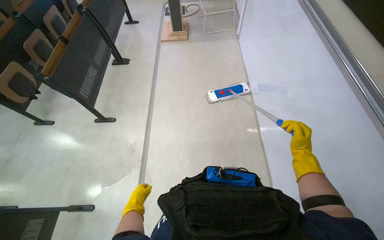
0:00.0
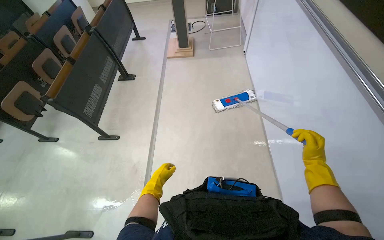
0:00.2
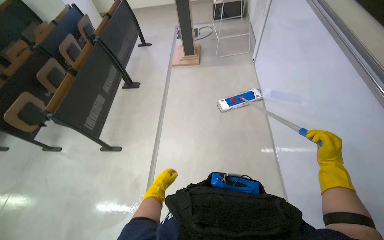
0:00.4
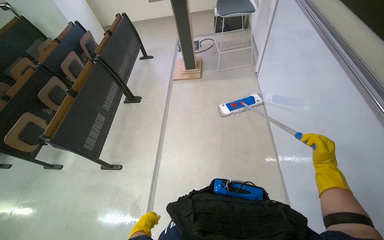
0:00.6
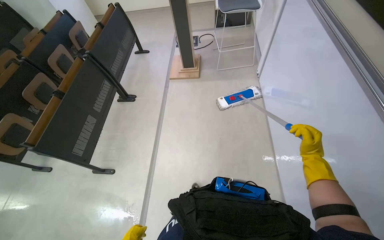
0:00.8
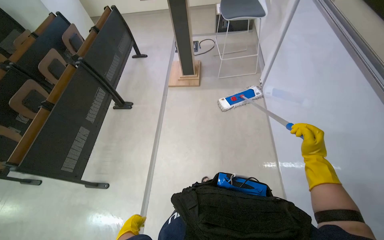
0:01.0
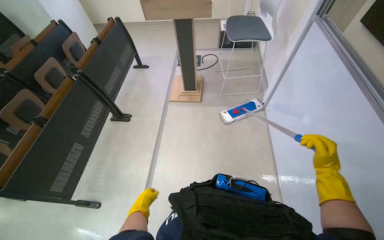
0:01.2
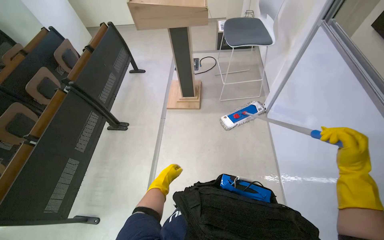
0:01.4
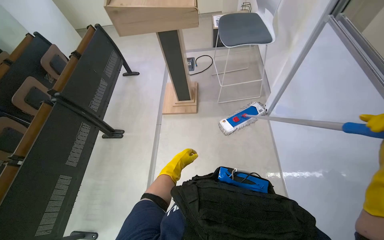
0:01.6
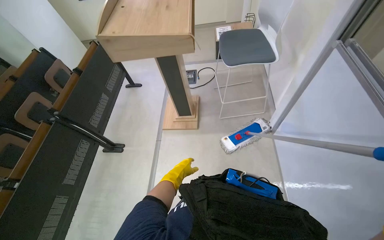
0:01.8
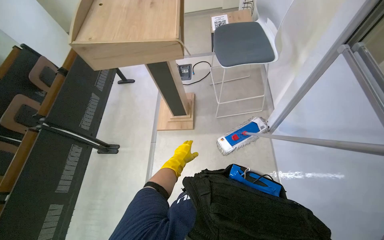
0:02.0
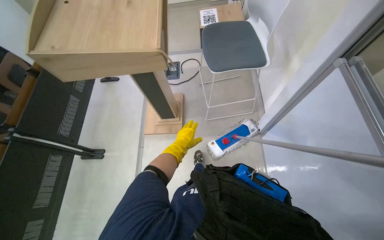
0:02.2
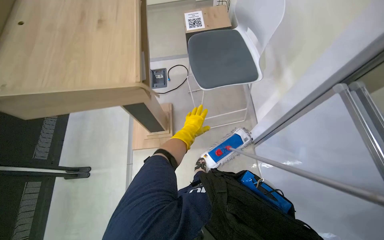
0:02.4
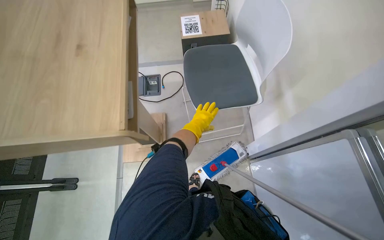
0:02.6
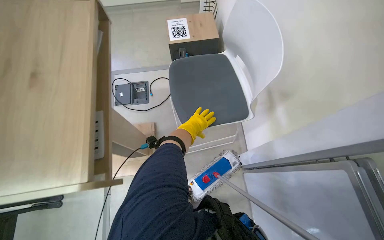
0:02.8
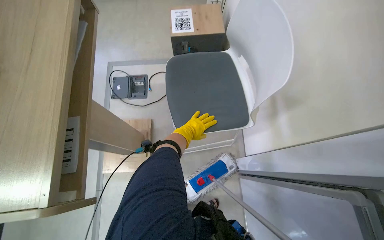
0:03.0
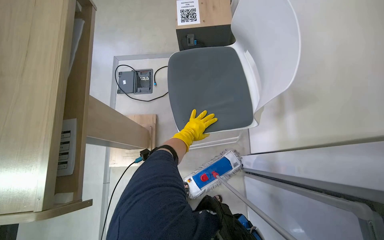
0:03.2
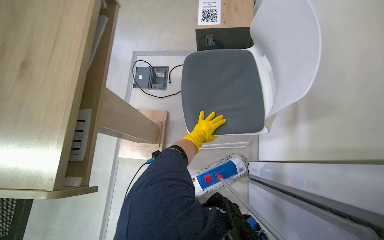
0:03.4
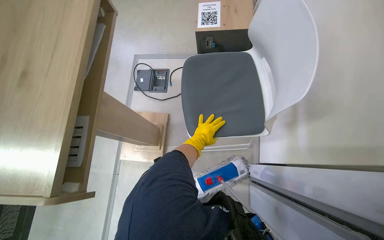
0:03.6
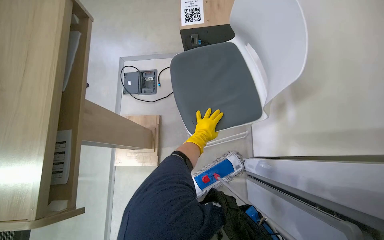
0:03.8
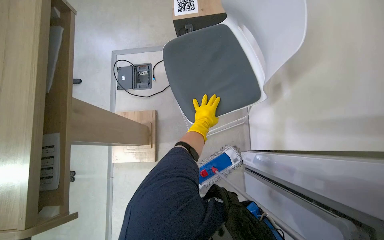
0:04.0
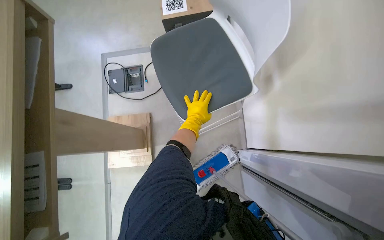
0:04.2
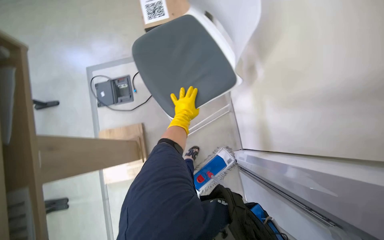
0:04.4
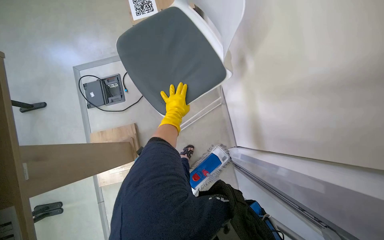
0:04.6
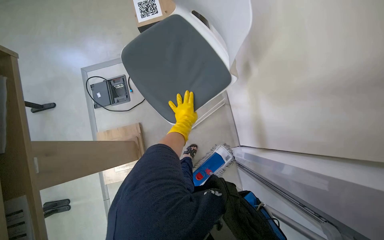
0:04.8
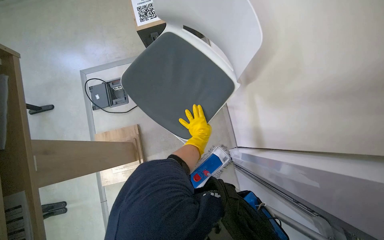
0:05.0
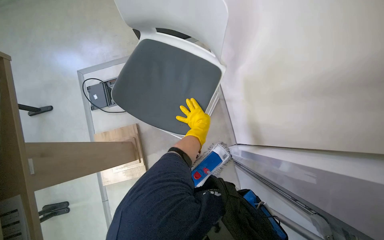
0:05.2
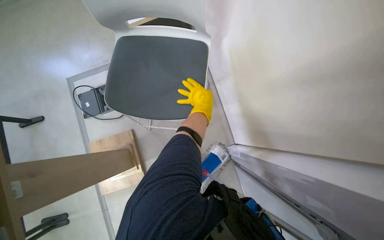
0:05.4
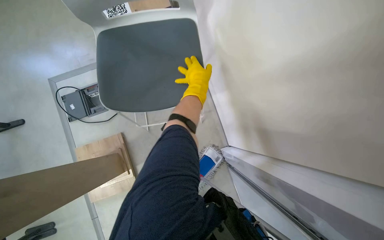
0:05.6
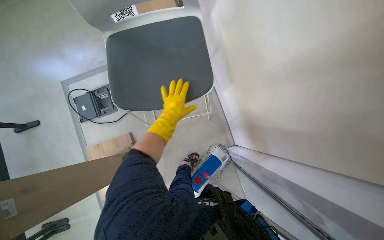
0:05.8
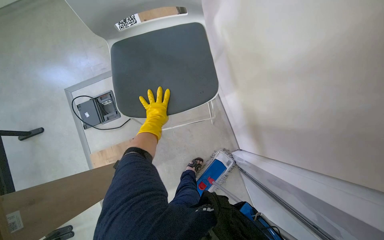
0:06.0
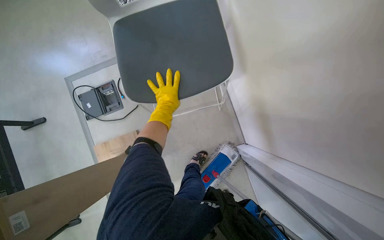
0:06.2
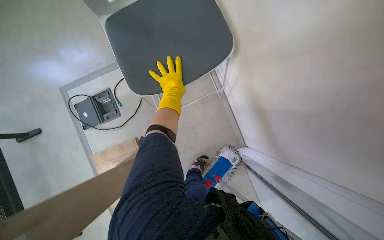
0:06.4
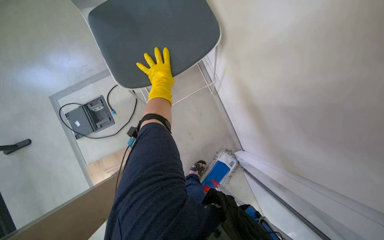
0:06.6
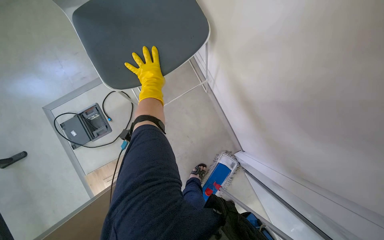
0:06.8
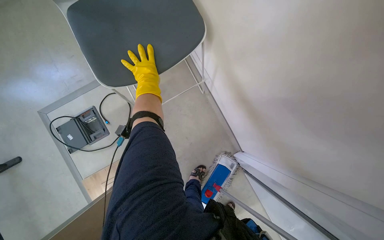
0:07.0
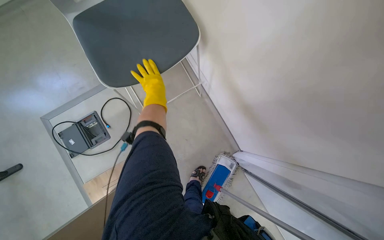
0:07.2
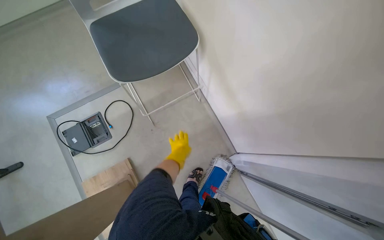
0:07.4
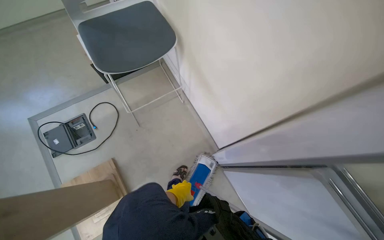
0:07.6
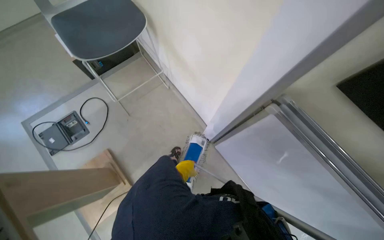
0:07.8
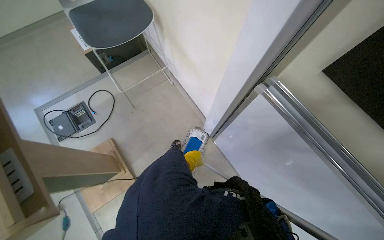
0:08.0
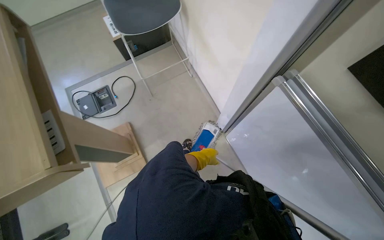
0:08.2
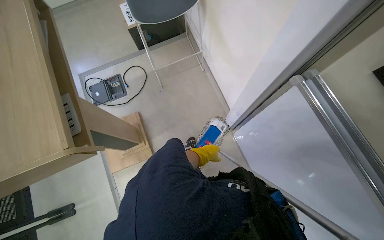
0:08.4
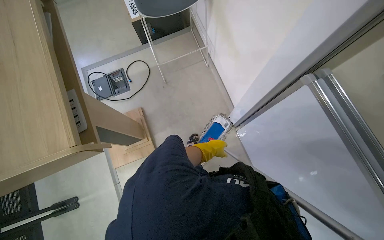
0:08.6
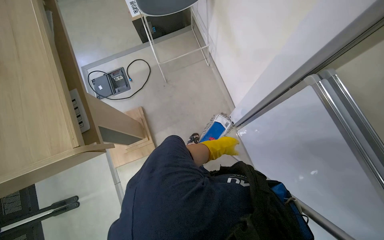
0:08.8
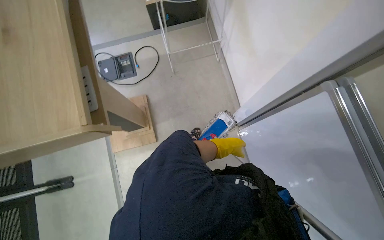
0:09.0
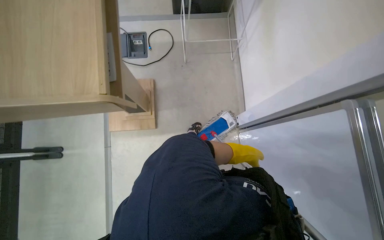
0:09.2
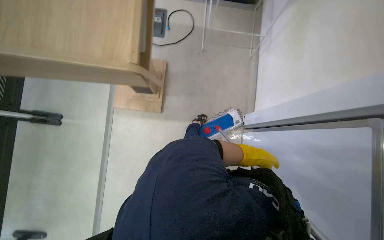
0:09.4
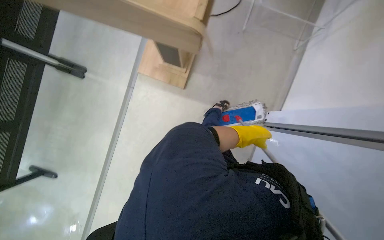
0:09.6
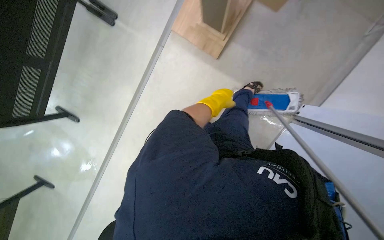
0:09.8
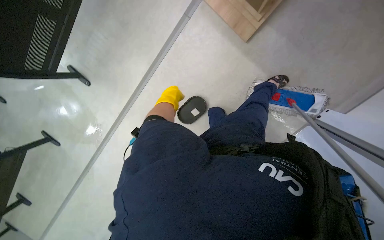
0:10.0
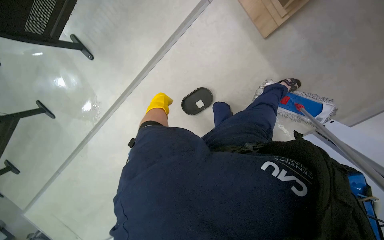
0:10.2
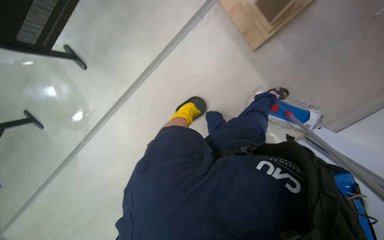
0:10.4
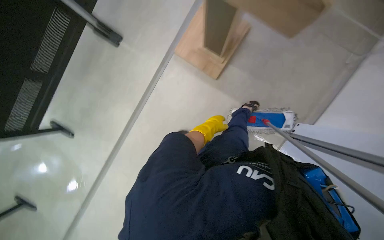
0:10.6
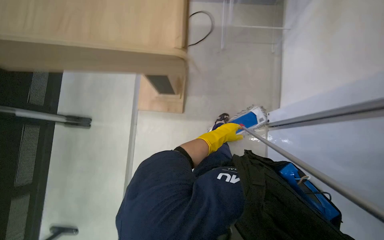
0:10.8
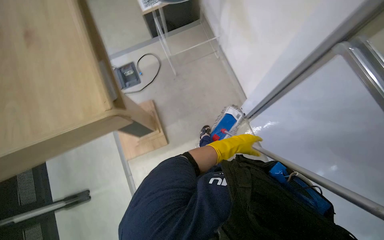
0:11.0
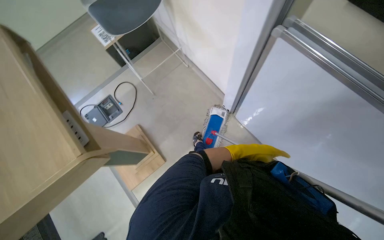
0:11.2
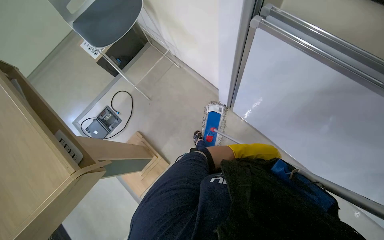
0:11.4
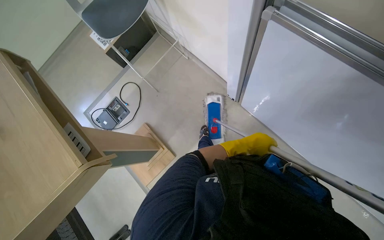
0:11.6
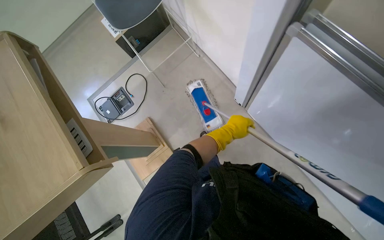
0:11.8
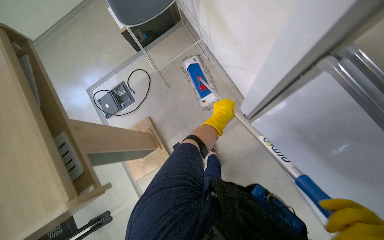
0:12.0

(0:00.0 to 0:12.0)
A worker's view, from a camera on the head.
Job: mopping floor.
The whole recording: Mopping lecture hall floor. The worker mops the floor in the lecture hall, moving chairs and other items as needed to clean the area.
0:00.0 - 0:01.6: The camera is carried about 1.5 m.
0:01.6 - 0:03.0: The camera is carried about 1 m.
0:06.0 - 0:07.6: The wearer moves some 50 cm. The wearer looks approximately 20 degrees further upward.
0:07.6 - 0:09.0: The left hand heads to the right, covering some 15 cm.
0:09.0 - 0:10.4: The wearer looks roughly 70 degrees further to the left. The view tips downward by approximately 25 degrees.
0:10.4 - 0:12.0: The camera is carried roughly 50 cm. The camera pitches upward, by about 25 degrees. The scene turns roughly 85 degrees counterclockwise in the picture.

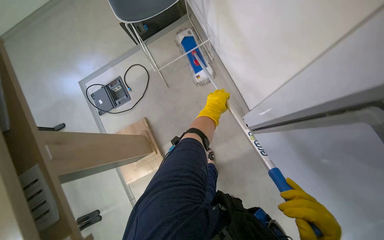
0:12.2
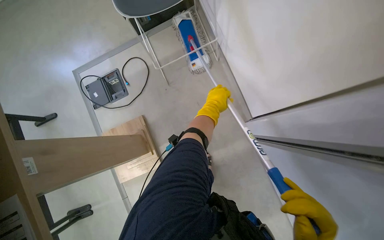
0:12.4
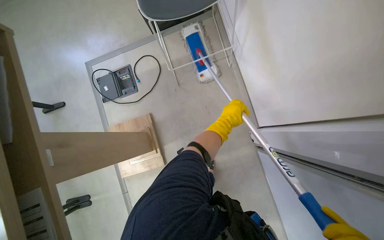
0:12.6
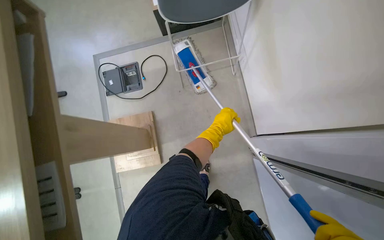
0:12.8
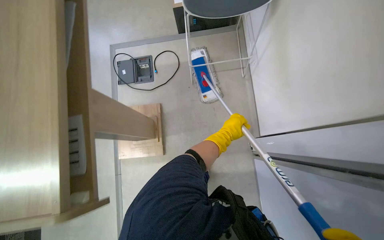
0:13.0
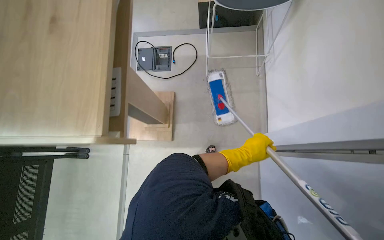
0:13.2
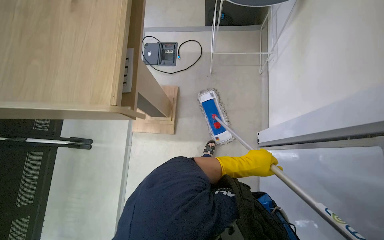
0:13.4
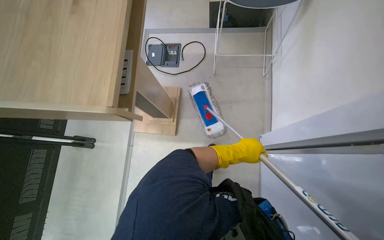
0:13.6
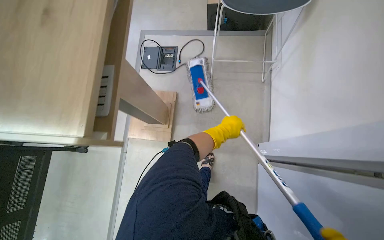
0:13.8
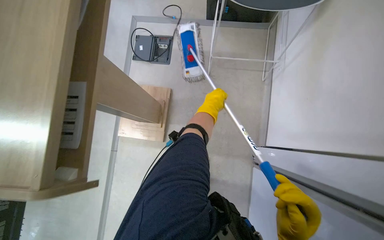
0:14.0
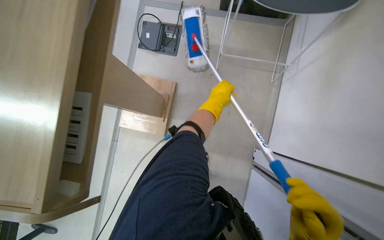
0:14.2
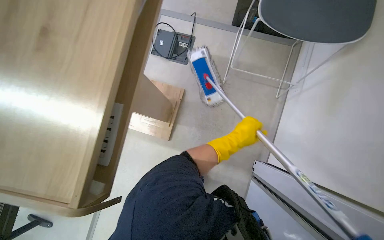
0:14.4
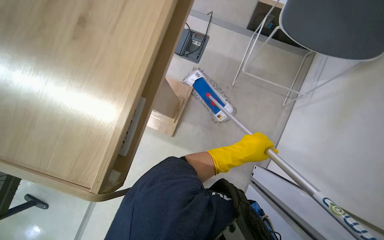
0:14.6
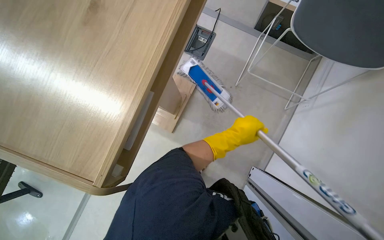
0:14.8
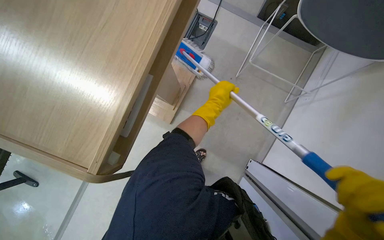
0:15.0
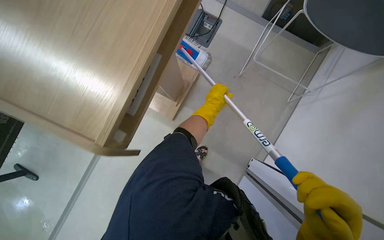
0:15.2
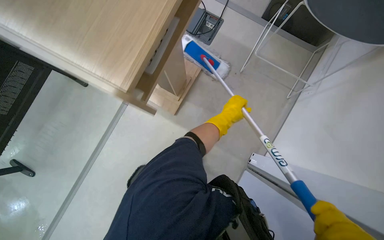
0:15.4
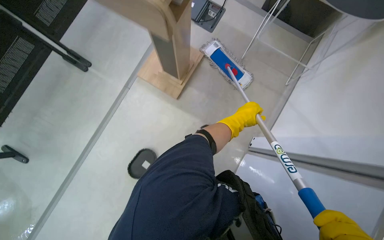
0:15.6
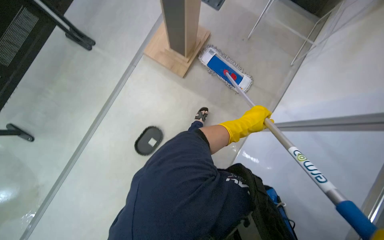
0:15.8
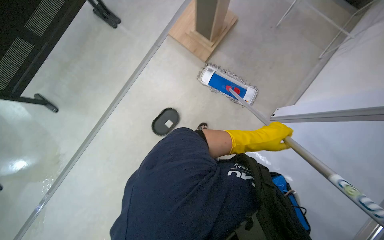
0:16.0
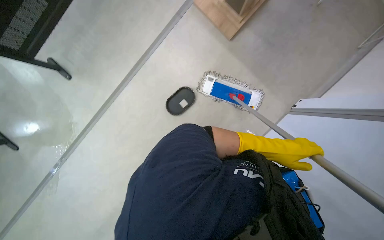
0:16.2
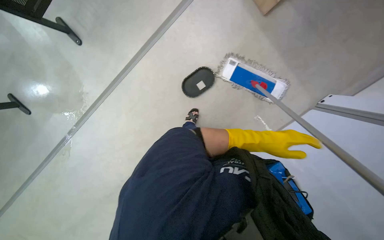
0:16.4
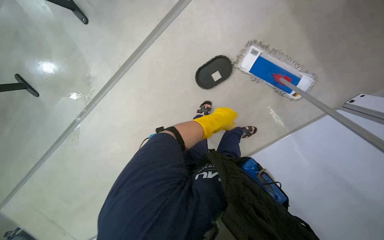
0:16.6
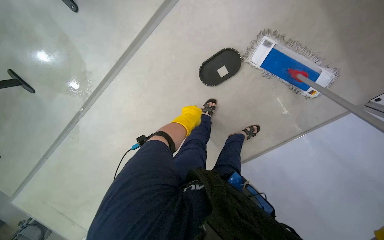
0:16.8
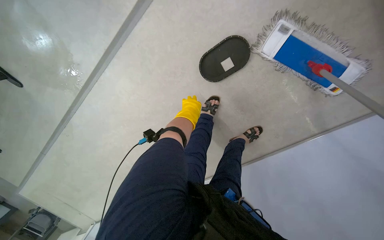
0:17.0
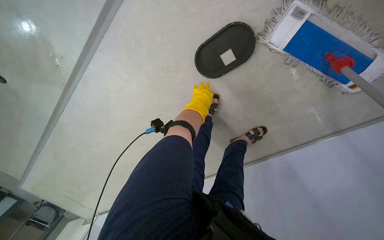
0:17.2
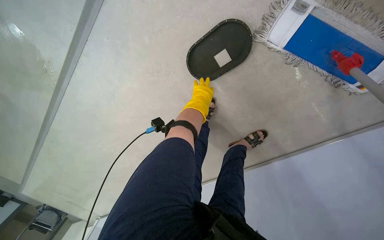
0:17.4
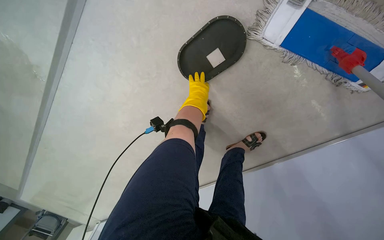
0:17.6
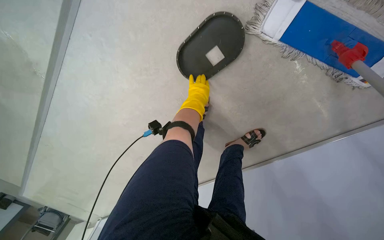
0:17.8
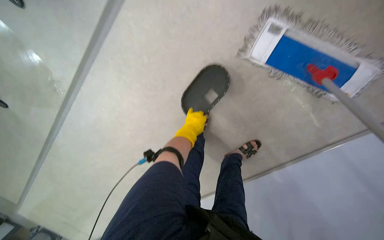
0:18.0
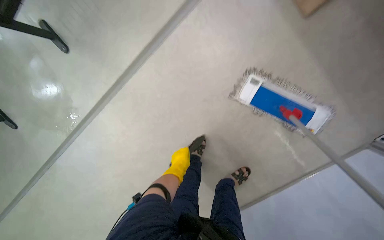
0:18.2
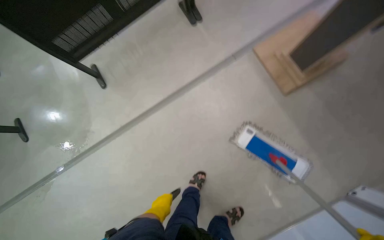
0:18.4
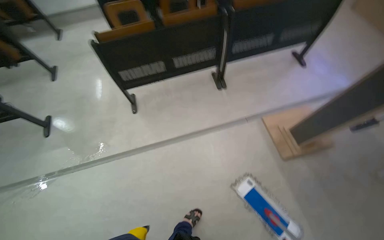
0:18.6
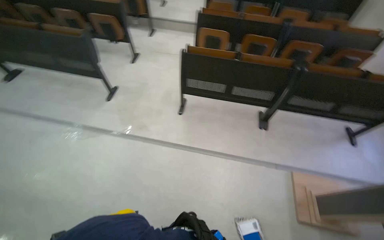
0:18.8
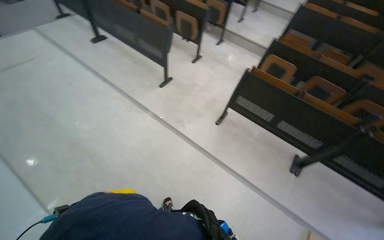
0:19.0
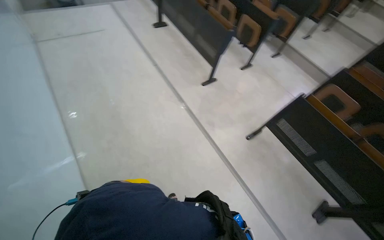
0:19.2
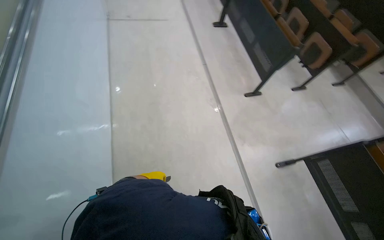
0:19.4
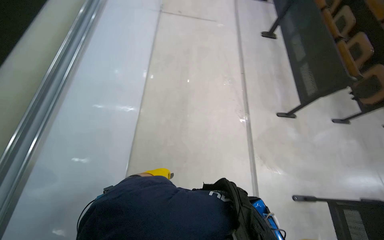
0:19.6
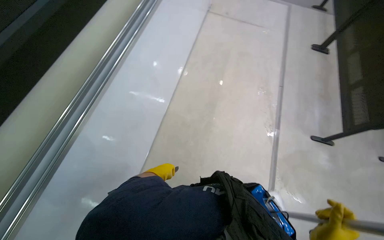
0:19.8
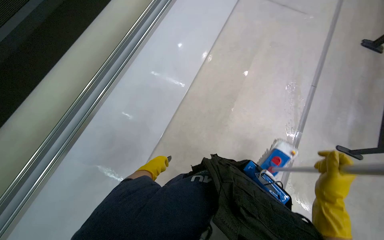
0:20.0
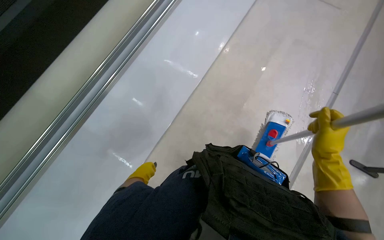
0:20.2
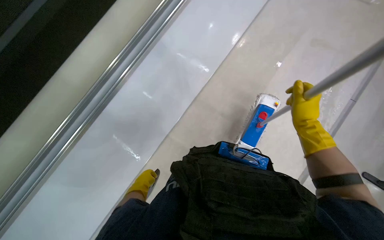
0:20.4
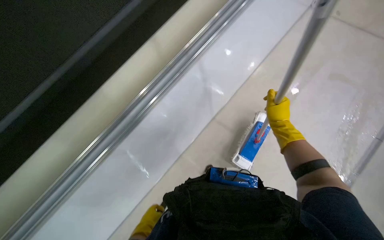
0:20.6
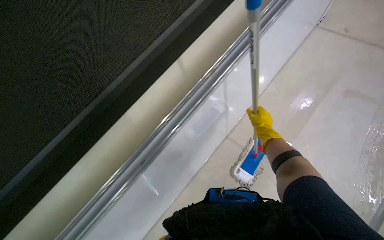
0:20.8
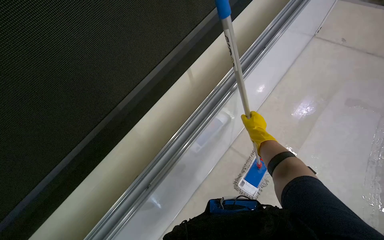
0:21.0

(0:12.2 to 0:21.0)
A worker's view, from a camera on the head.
Job: mopping floor.
The whole recording: Mopping lecture hall floor. The worker mops the floor in the lecture hall, moving chairs and other items as needed to clean the area.
0:12.2 - 0:13.6: The scene rotates clockwise by approximately 30 degrees. The left hand shifts roughly 25 cm down the picture and nearer to the camera.
0:13.6 - 0:15.2: The view tips downward by approximately 10 degrees. The left hand goes up and down the picture, roughly 15 cm each way, reversing 2 times.
0:15.2 - 0:16.6: The head travels roughly 40 cm. The view tips downward by approximately 30 degrees. The scene turns approximately 30 degrees clockwise in the picture.
0:16.6 - 0:18.0: The wearer moves approximately 50 cm.
0:18.0 - 0:19.6: The head travels some 1 m. The head turns to the left by about 135 degrees. The view tips upward by some 65 degrees.
0:19.6 - 0:21.0: The view swings about 25 degrees to the left. The wearer looks some 30 degrees further upward.
